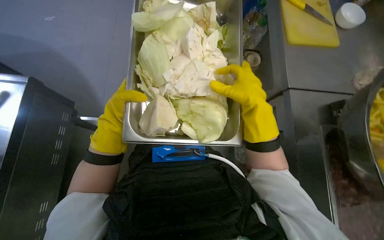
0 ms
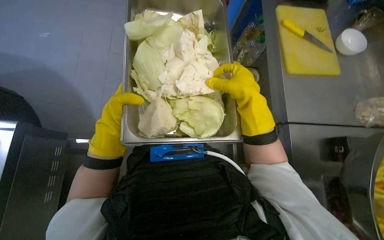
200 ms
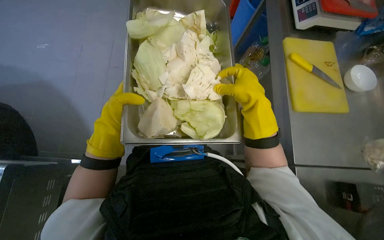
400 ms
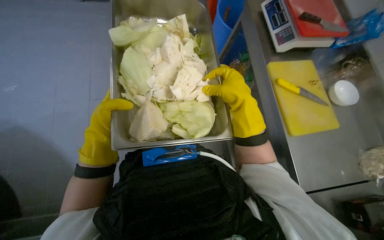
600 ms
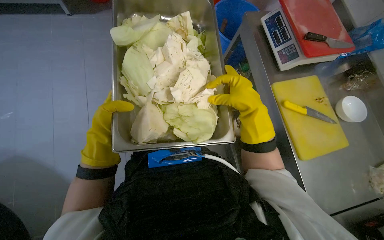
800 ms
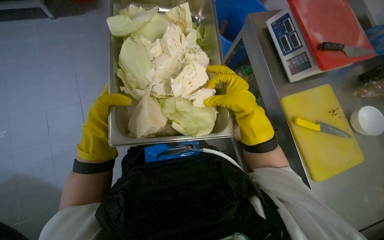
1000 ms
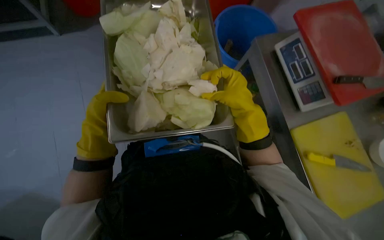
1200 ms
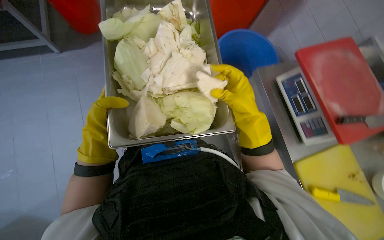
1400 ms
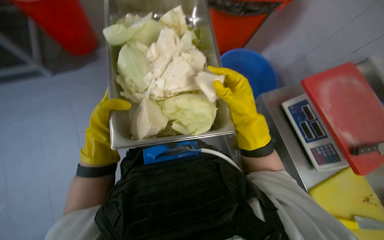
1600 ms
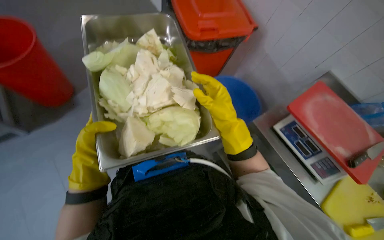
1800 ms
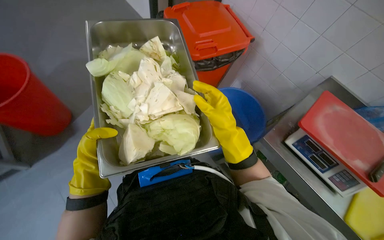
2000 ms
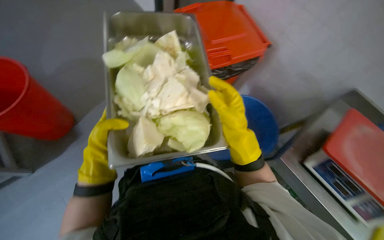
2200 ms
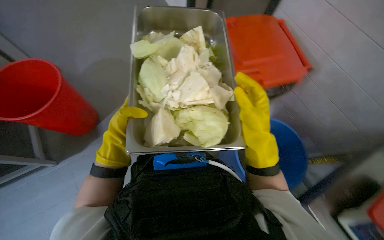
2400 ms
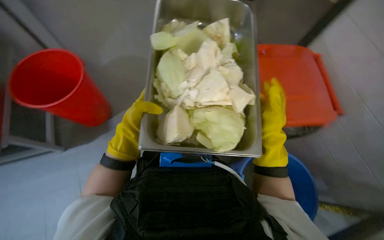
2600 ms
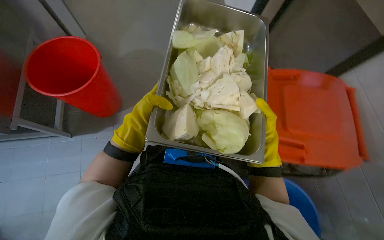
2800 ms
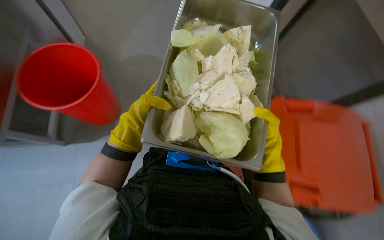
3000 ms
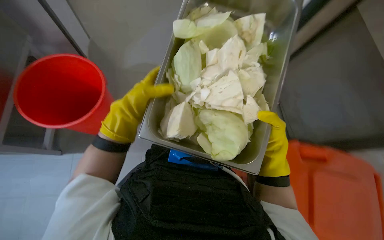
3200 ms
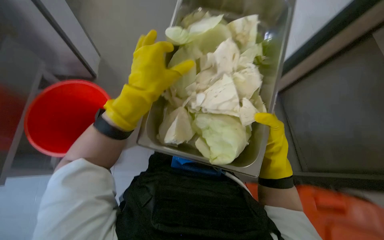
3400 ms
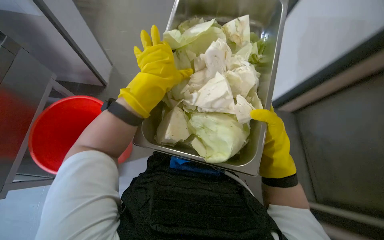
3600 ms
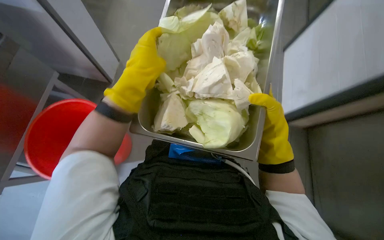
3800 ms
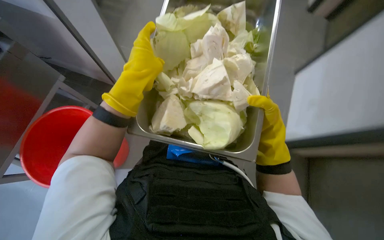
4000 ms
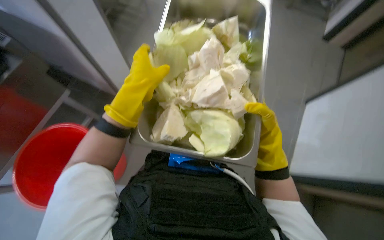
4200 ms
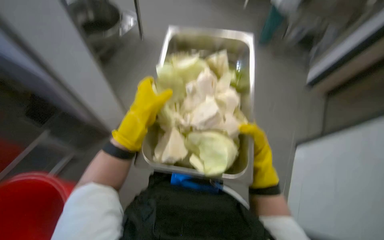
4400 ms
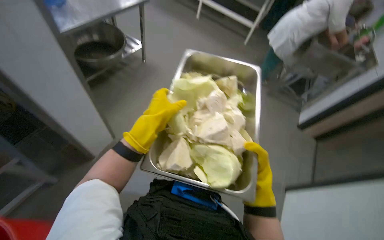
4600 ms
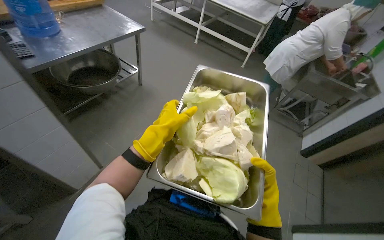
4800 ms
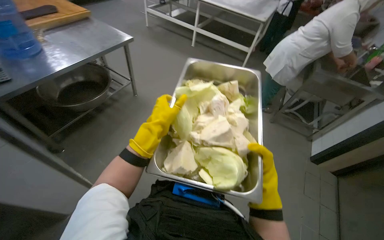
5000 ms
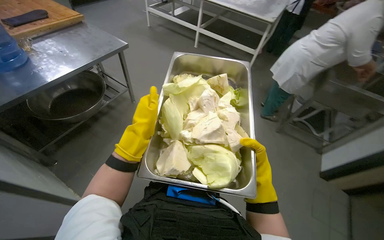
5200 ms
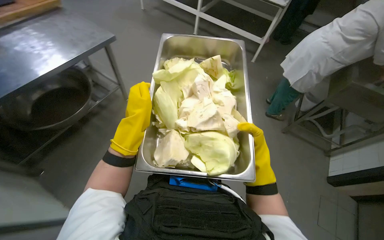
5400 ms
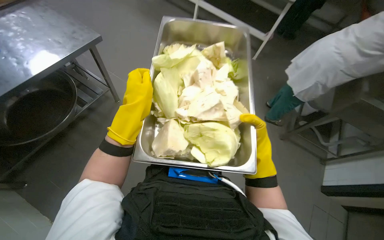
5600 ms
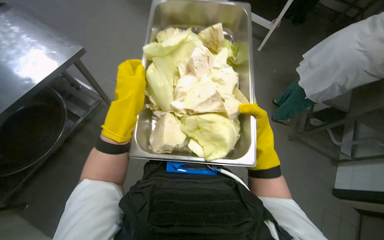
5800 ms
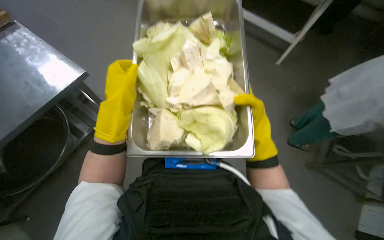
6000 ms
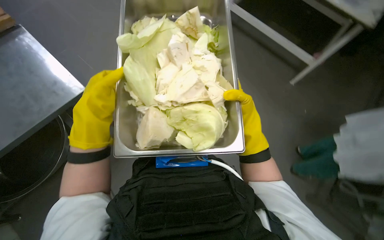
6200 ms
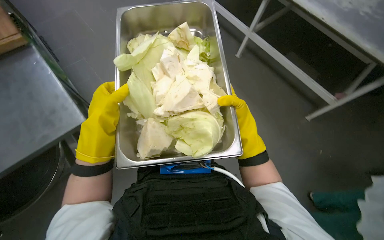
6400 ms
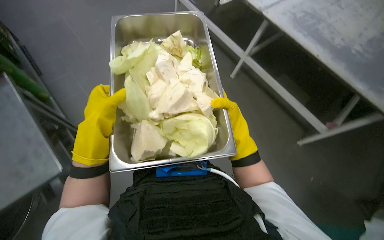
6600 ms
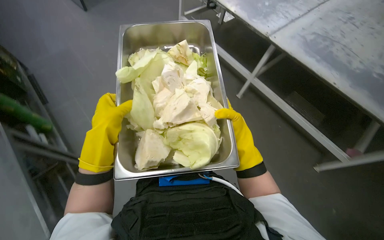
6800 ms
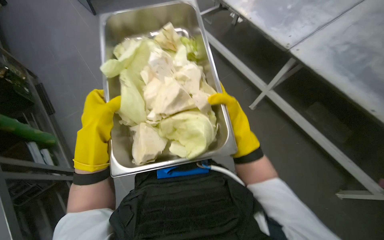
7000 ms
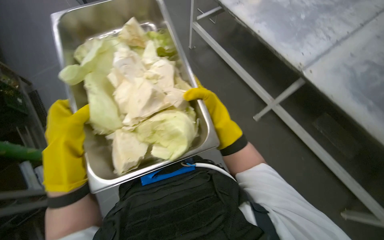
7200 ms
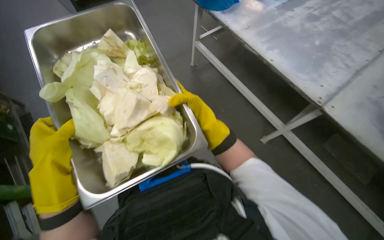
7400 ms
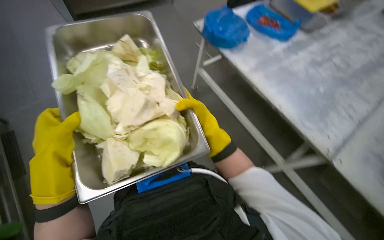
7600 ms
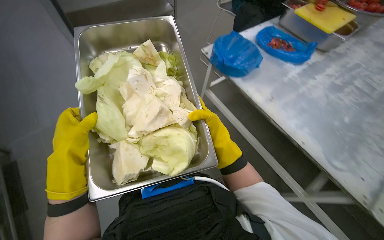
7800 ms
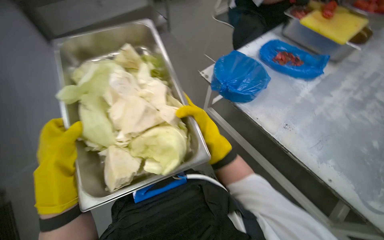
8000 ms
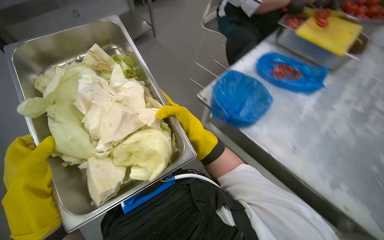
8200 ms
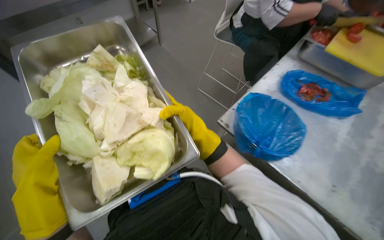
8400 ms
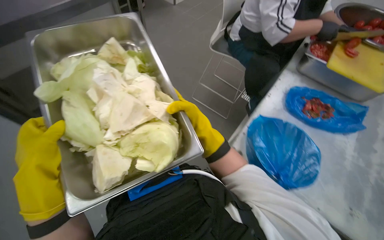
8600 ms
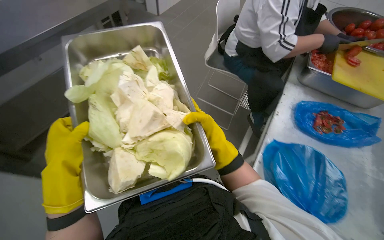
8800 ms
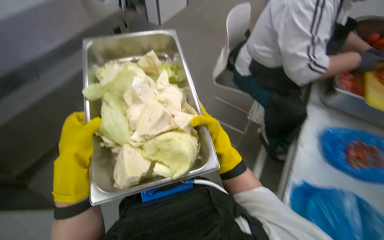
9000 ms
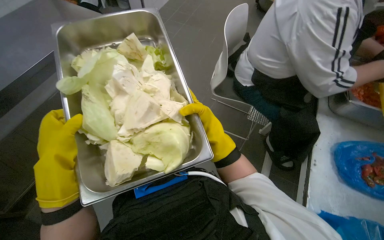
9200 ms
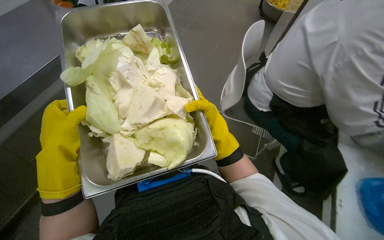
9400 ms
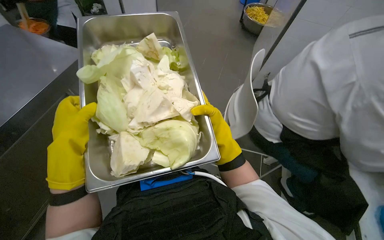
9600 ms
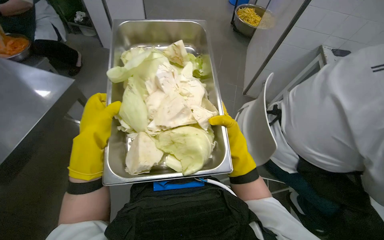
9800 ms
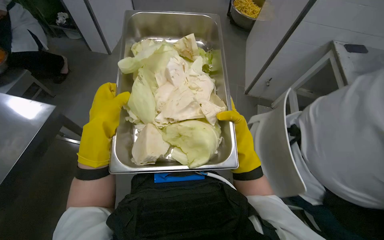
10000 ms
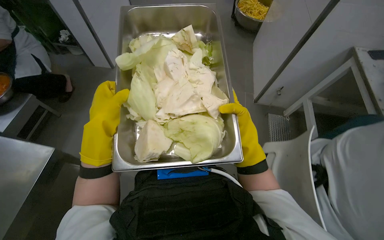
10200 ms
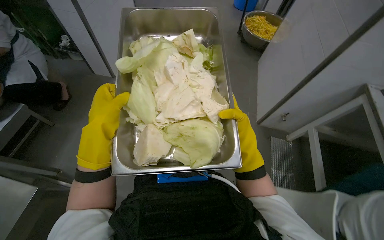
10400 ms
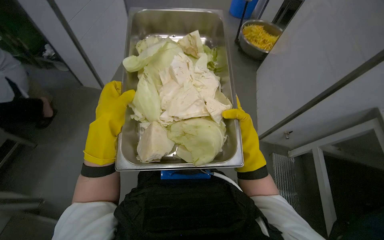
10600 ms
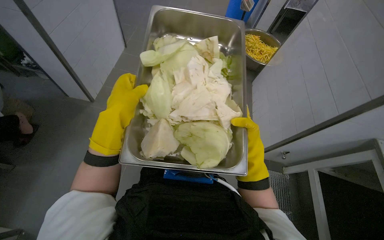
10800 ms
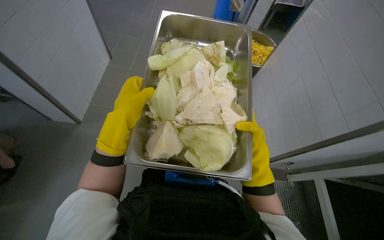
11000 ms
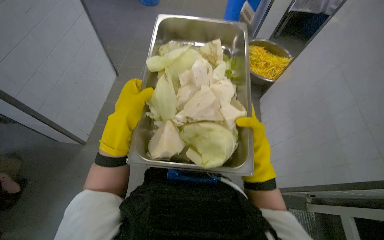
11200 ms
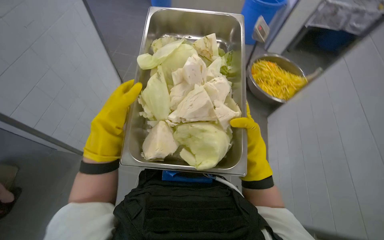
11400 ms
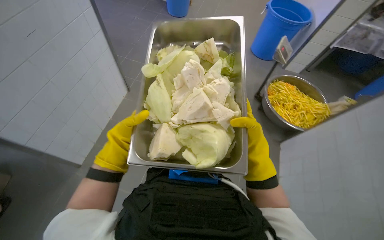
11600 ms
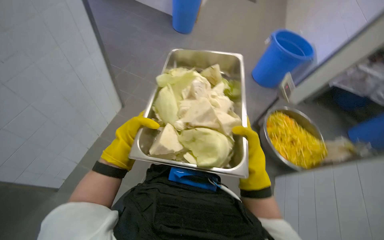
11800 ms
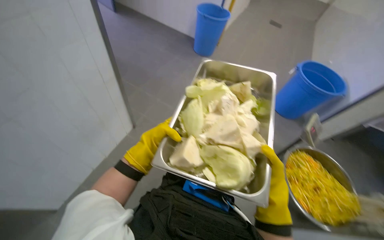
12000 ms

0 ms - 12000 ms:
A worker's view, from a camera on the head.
Job: preparing food.
The whole recording: Transporting cabbage. The worker carries a metal tray filled with cut cabbage pieces through the kitchen.
1600 ms - 3000 ms: The head turns to the left by about 25 degrees.
3000 ms - 4400 ms: The left hand moves some 15 cm up the picture and comes back.
7600 ms - 9000 ms: The hands are busy where they are.
9000 ms - 10400 ms: The hands stay close to where they were, moving slightly.
10400 ms - 12000 ms: The head turns to the left by roughly 30 degrees. The view tips upward by roughly 20 degrees.

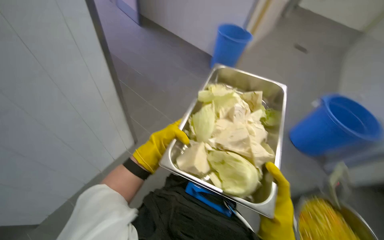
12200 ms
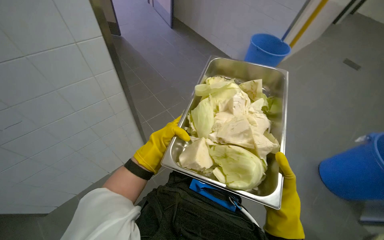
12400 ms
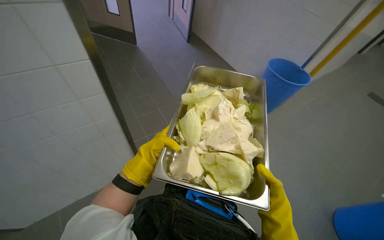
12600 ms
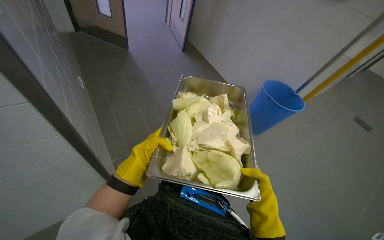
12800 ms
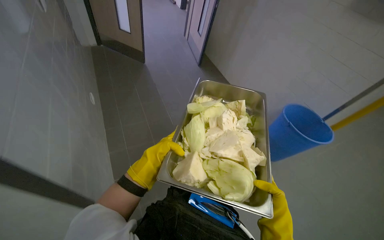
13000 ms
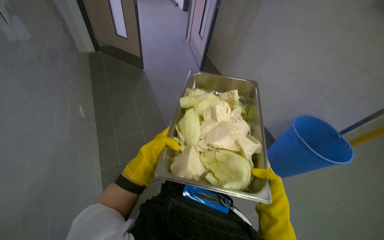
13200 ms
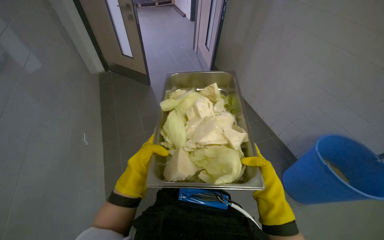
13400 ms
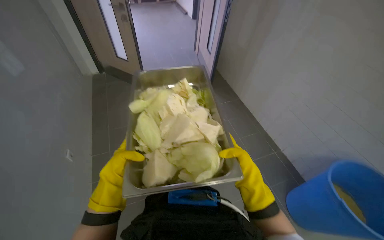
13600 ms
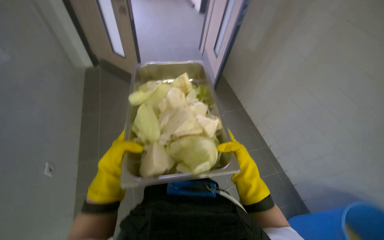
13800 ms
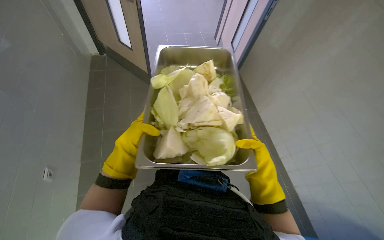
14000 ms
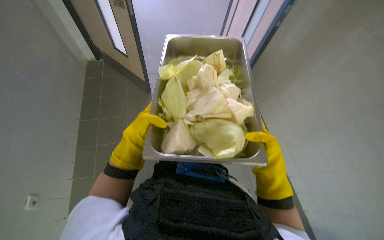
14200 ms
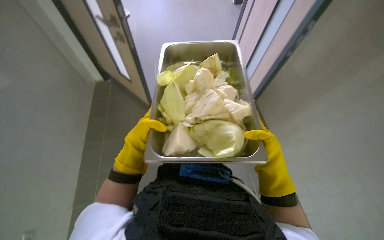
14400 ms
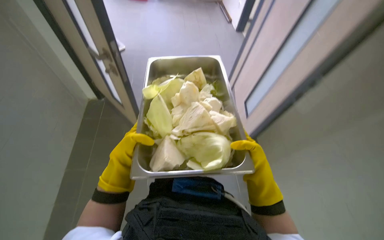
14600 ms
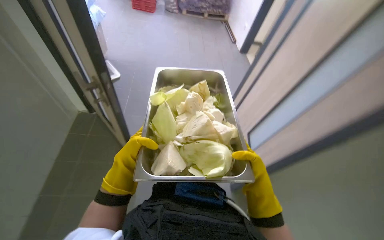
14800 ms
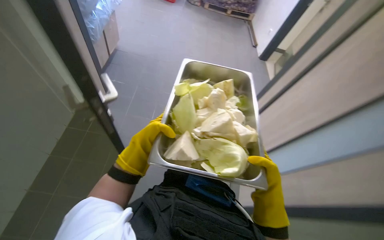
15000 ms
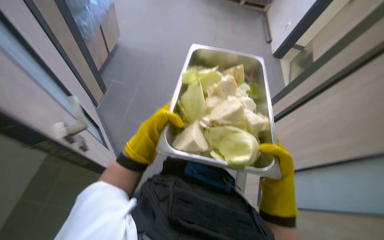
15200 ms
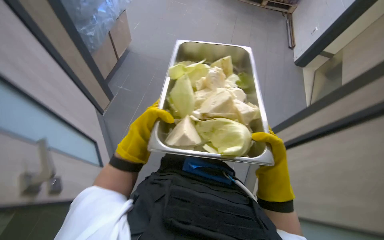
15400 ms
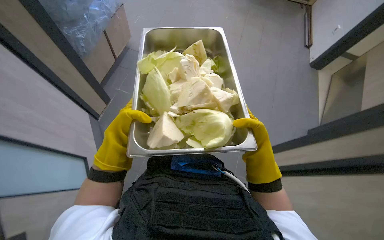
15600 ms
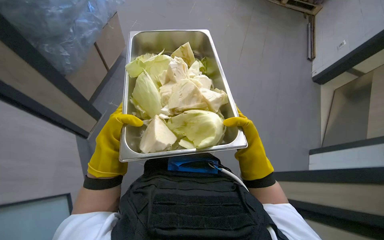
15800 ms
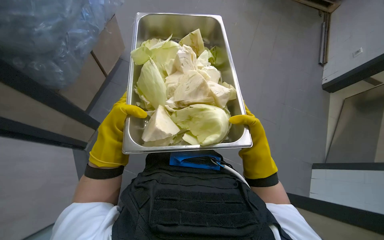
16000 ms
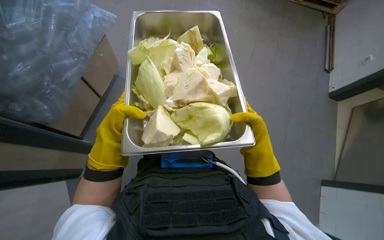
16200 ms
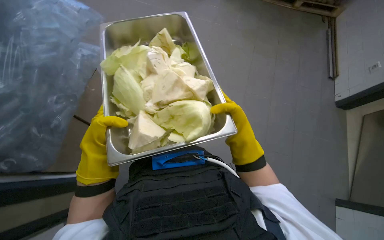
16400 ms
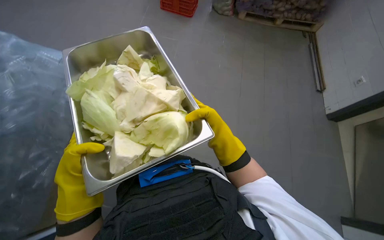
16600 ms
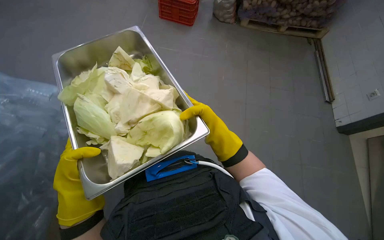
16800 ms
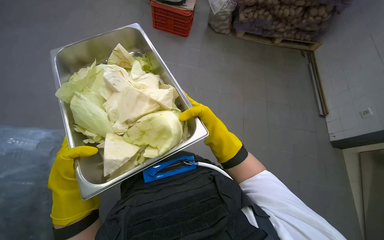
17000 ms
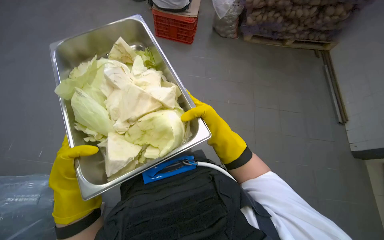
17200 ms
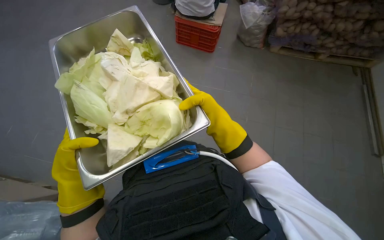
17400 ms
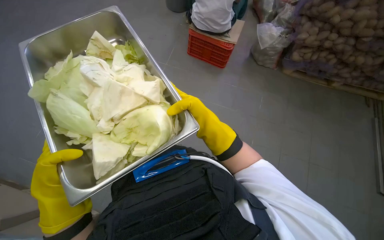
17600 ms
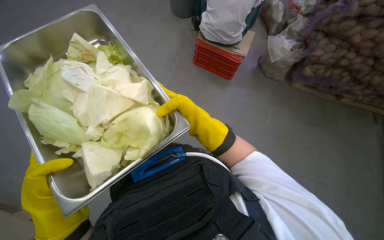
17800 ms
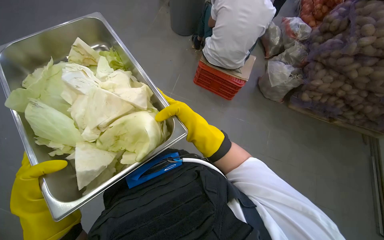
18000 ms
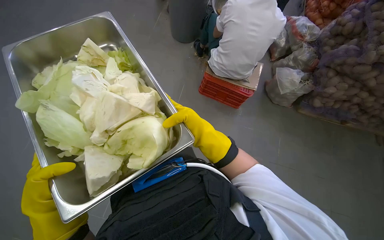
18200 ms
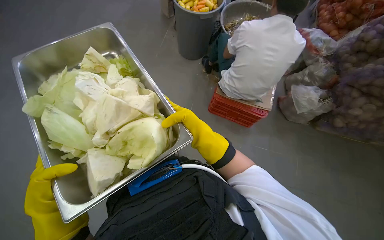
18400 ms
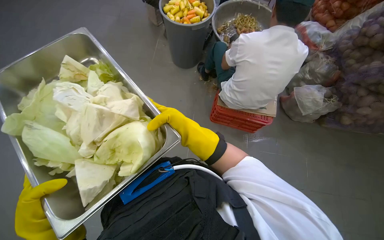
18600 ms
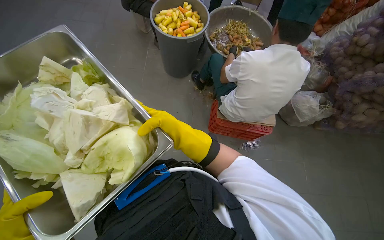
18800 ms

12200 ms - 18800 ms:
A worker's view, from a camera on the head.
Job: preparing food.
The whole recording: Transporting cabbage. The worker carries a metal tray filled with cut cabbage pieces through the kitchen.
12200 ms - 13800 ms: The wearer looks some 35 degrees further to the right.
15400 ms - 17200 ms: Everything in view rotates roughly 35 degrees counterclockwise.
17200 ms - 18800 ms: The right hand goes some 10 cm to the left.
